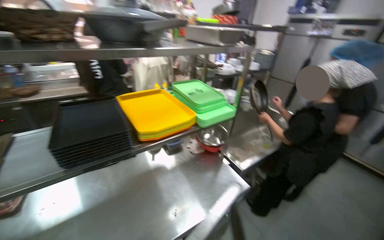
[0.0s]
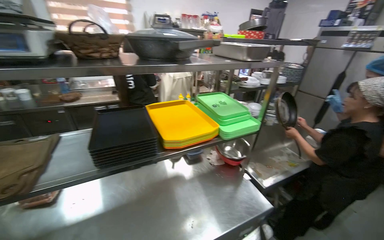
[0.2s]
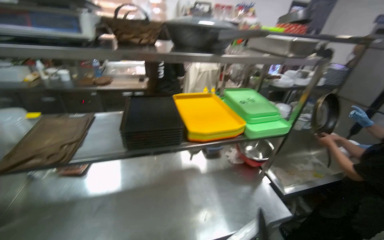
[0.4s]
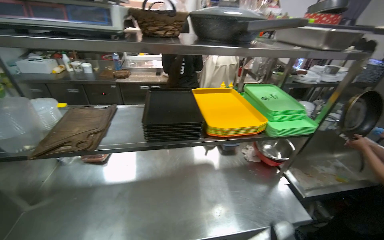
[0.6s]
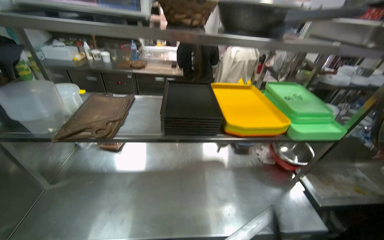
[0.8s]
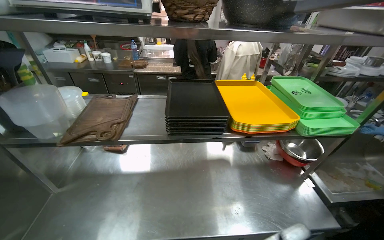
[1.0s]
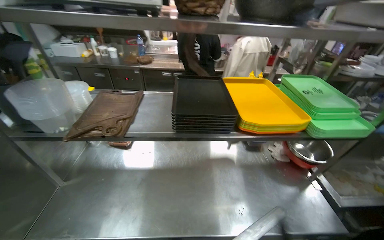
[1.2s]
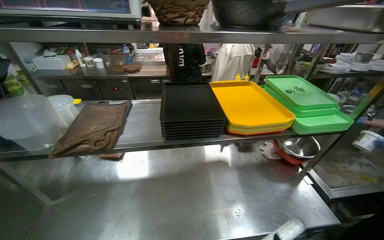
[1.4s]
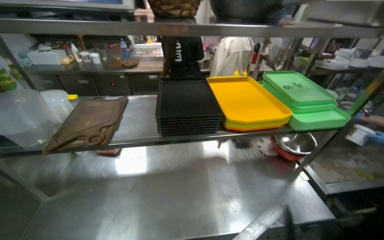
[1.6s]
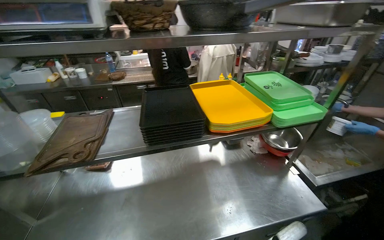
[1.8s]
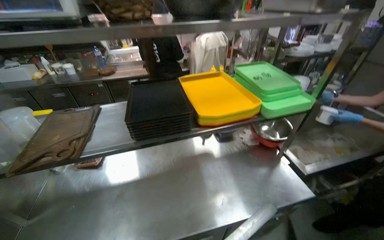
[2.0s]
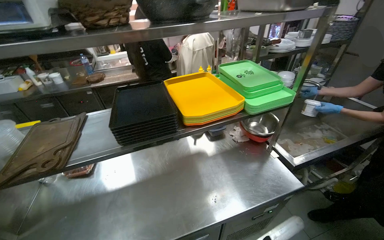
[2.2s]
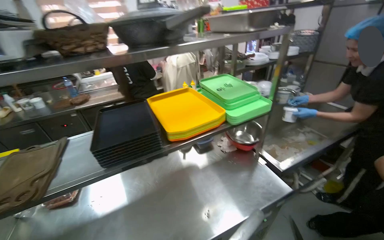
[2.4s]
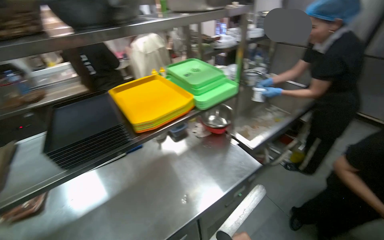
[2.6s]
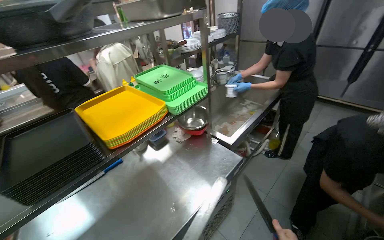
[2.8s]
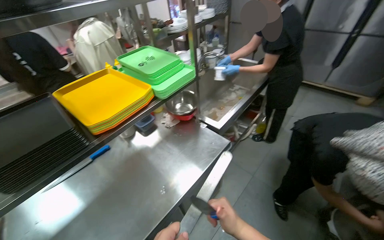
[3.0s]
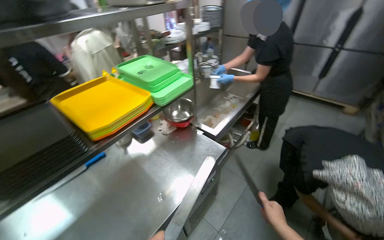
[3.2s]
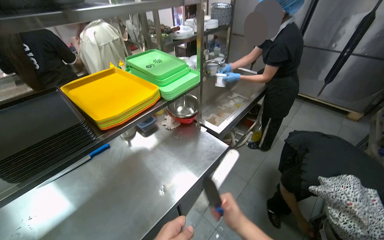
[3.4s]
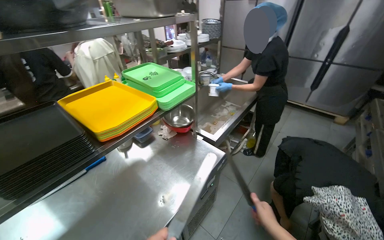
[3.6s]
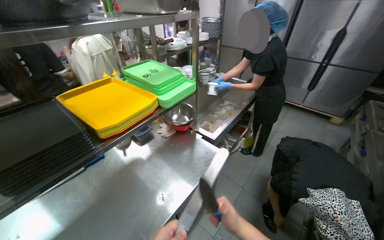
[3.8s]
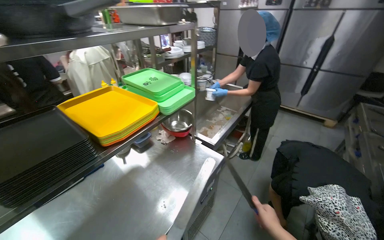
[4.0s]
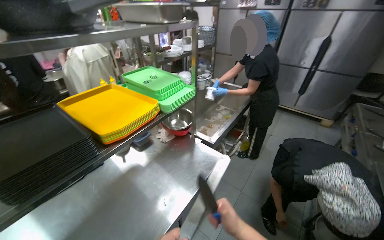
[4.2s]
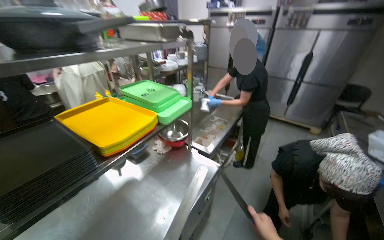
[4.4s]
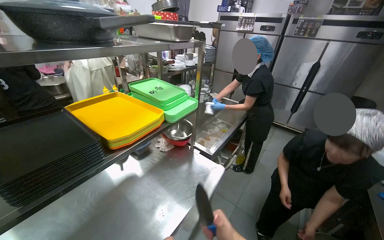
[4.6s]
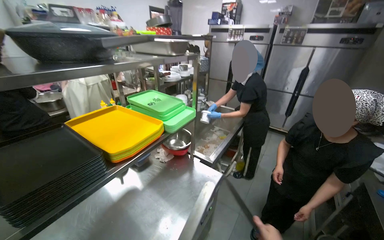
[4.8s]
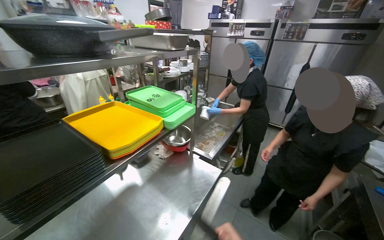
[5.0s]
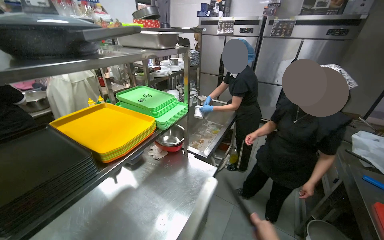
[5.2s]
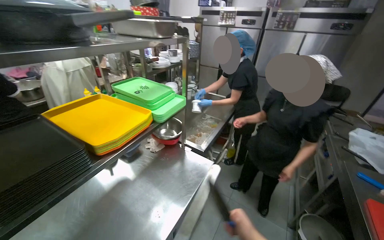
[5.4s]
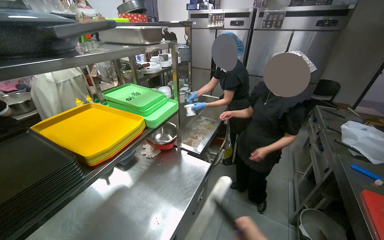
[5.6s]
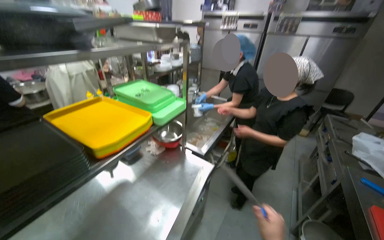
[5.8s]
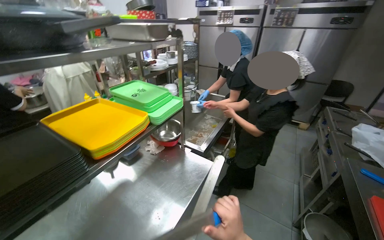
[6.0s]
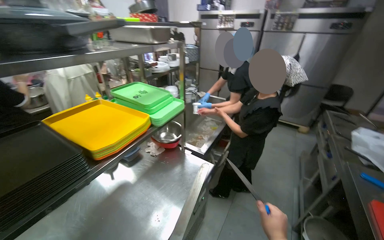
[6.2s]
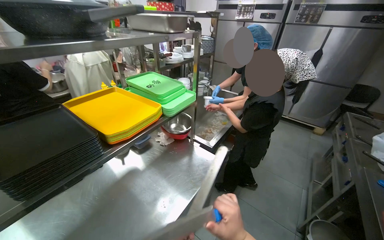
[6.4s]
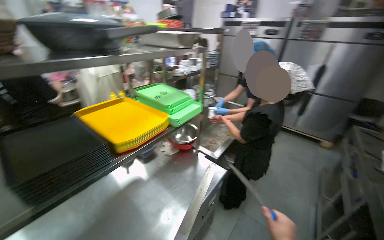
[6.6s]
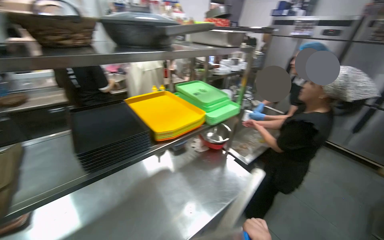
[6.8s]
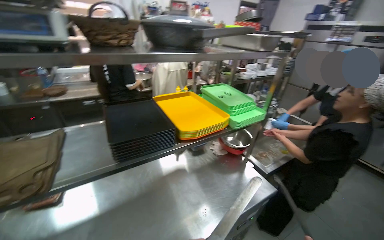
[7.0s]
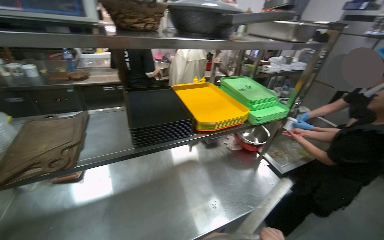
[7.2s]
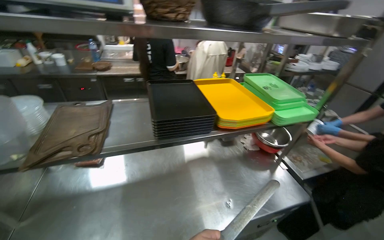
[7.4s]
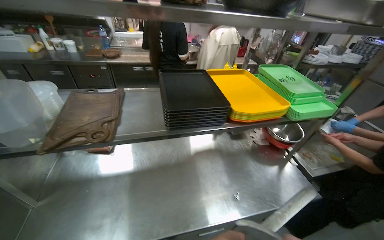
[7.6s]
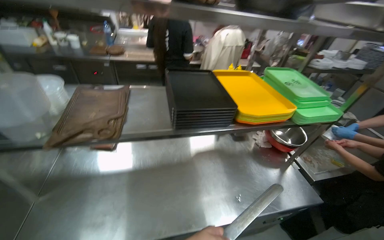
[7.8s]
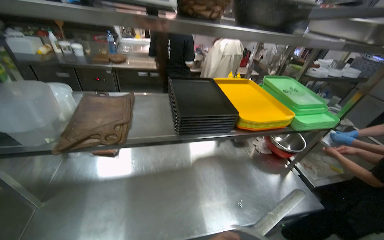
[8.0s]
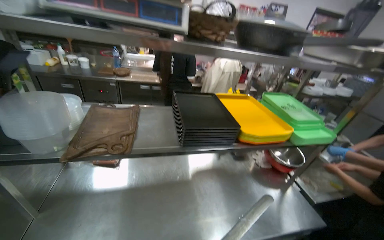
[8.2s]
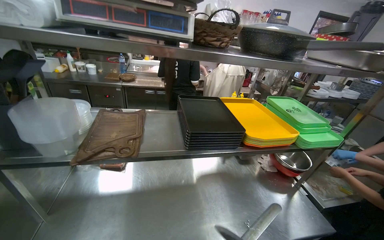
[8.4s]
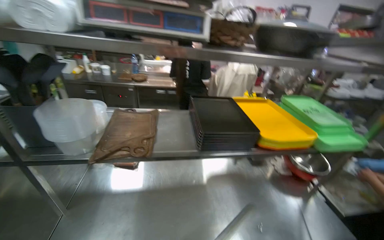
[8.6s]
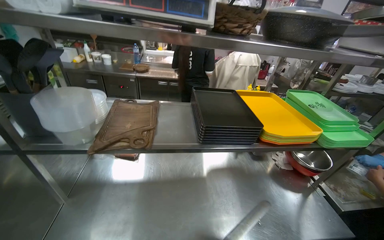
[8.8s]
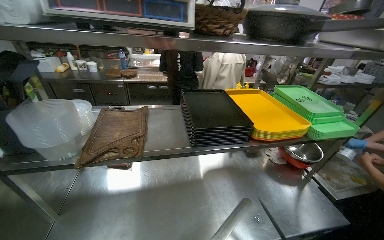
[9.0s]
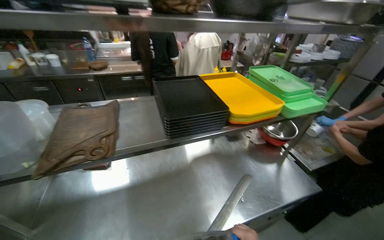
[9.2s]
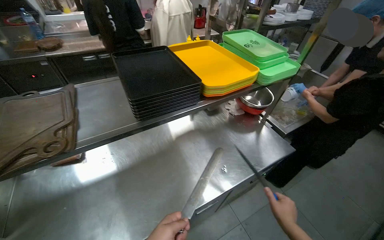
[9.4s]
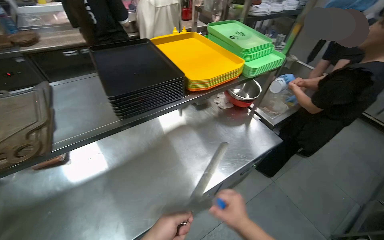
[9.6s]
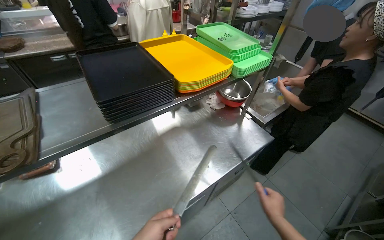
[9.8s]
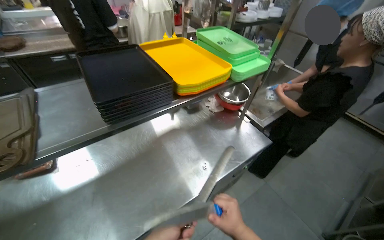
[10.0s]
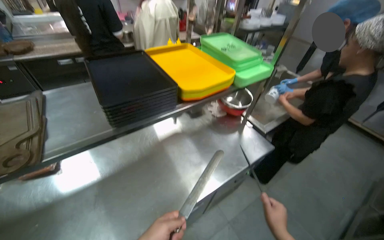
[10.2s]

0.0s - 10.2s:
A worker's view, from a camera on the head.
Job: preparing food.
The whole recording: Sharpening knife. The worker sharpens a knife using a sharpening steel.
0.0s - 1.4s: The wearer's head swings approximately 25 degrees to the left.
1.4s - 3.0s: The wearer looks roughly 40 degrees further to the right.
3.0s - 4.4s: The view tips upward by approximately 15 degrees.
5.8s - 7.2s: The head turns to the left by roughly 35 degrees.
7.2s - 8.8s: The head rotates roughly 15 degrees to the left.
8.8s - 10.2s: The wearer's head swings some 25 degrees to the right.

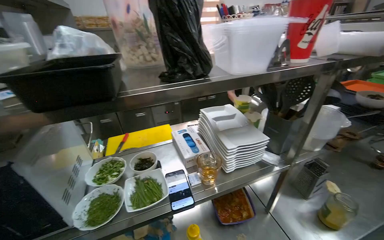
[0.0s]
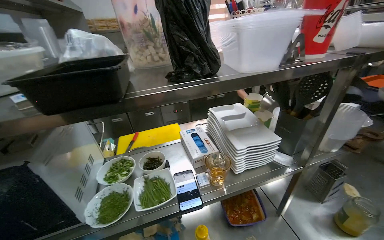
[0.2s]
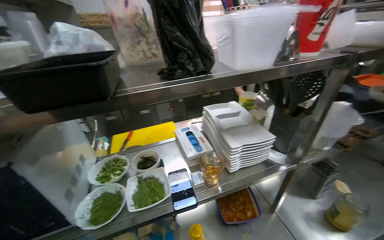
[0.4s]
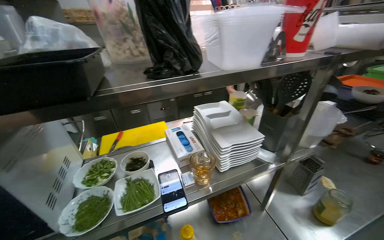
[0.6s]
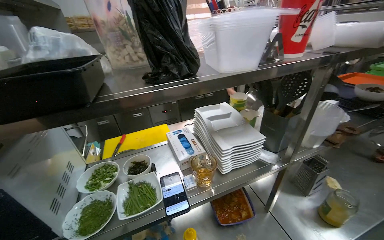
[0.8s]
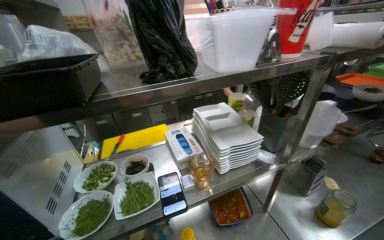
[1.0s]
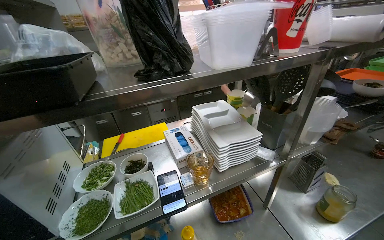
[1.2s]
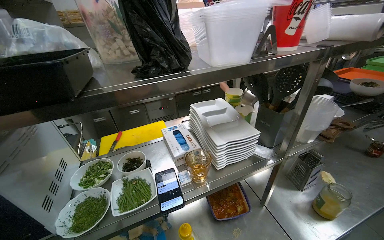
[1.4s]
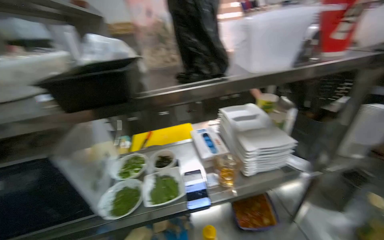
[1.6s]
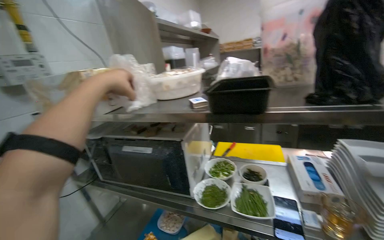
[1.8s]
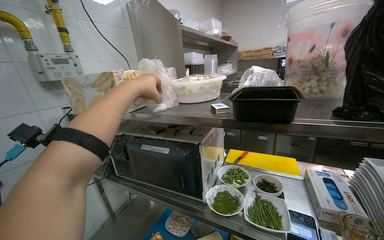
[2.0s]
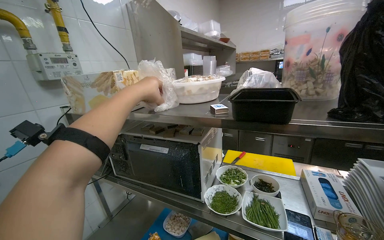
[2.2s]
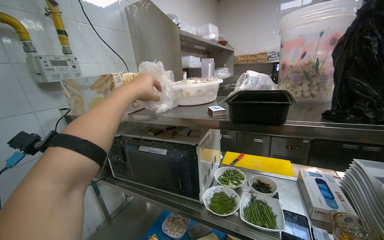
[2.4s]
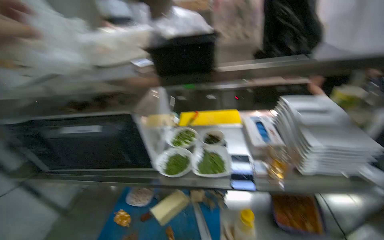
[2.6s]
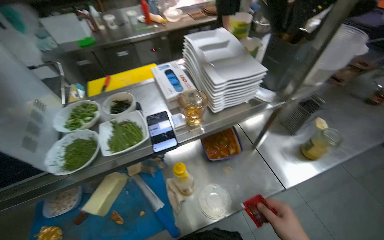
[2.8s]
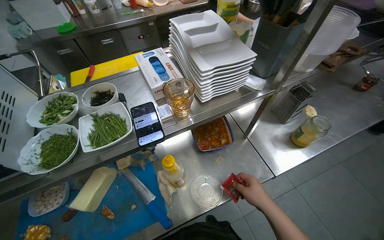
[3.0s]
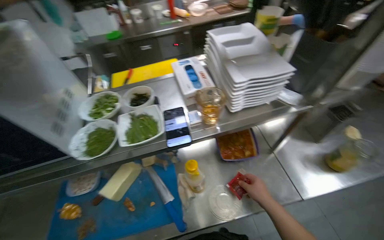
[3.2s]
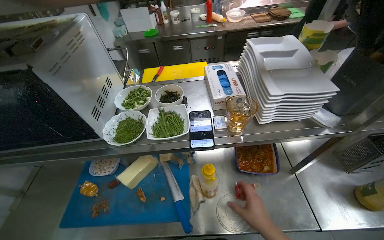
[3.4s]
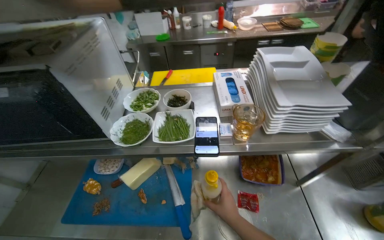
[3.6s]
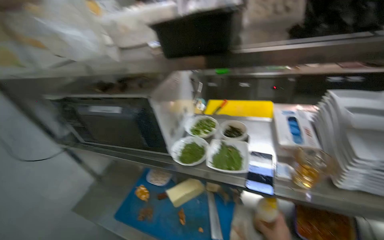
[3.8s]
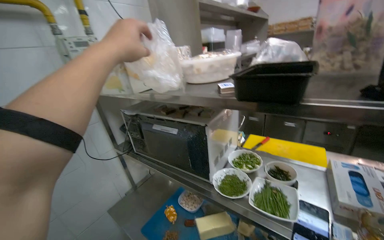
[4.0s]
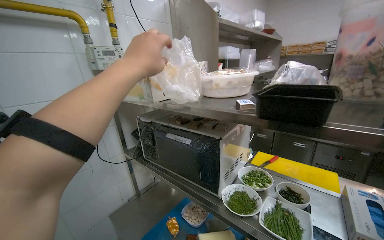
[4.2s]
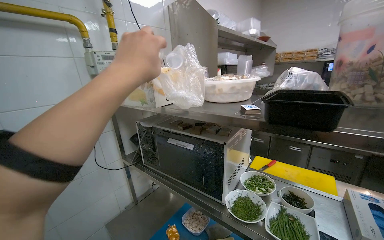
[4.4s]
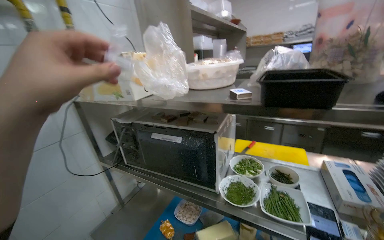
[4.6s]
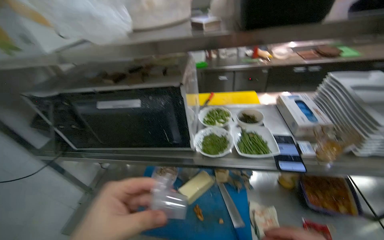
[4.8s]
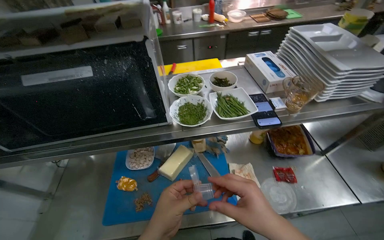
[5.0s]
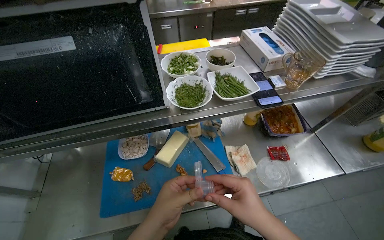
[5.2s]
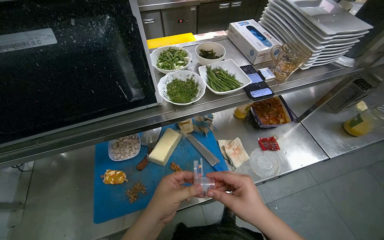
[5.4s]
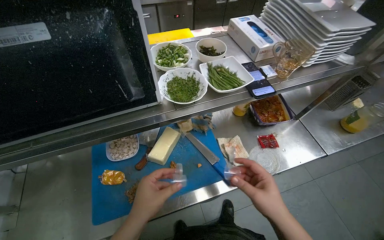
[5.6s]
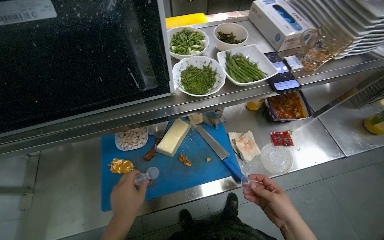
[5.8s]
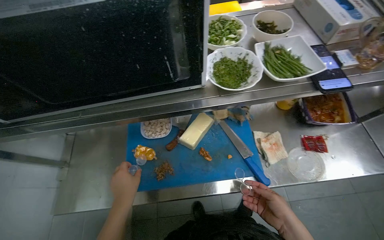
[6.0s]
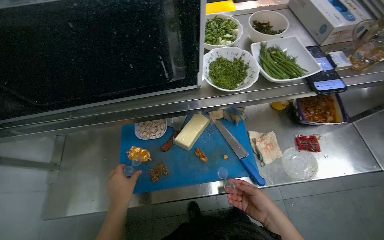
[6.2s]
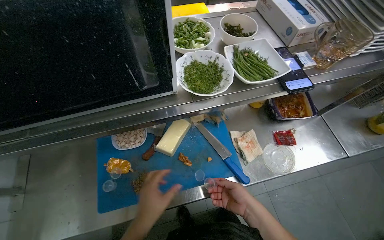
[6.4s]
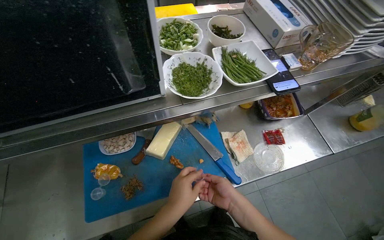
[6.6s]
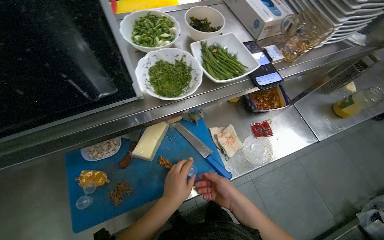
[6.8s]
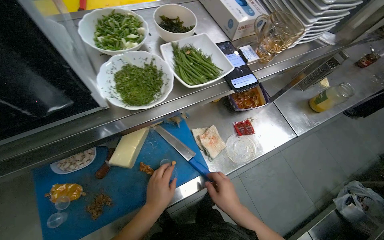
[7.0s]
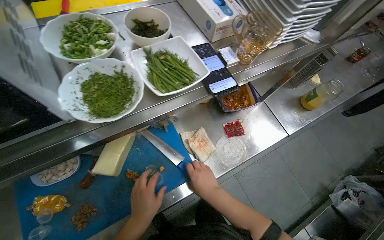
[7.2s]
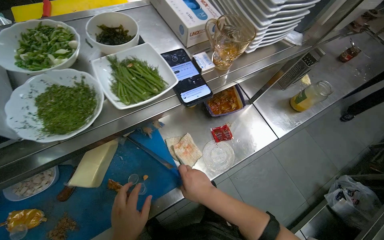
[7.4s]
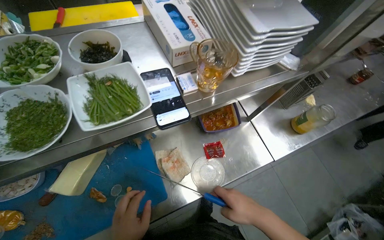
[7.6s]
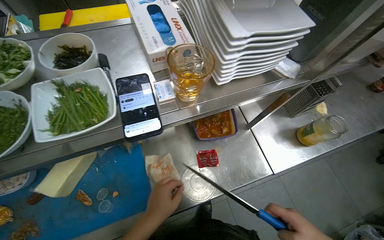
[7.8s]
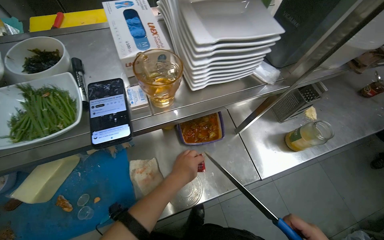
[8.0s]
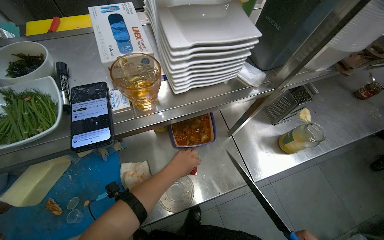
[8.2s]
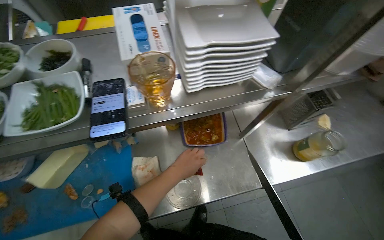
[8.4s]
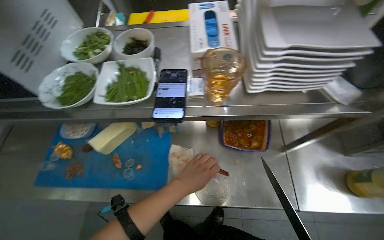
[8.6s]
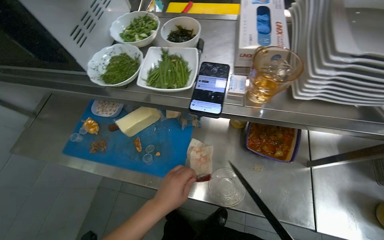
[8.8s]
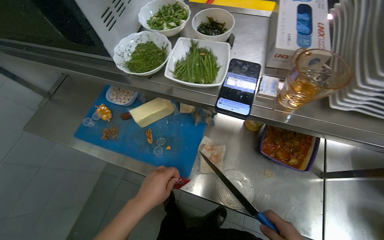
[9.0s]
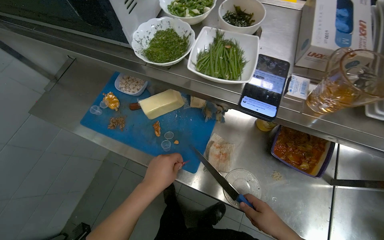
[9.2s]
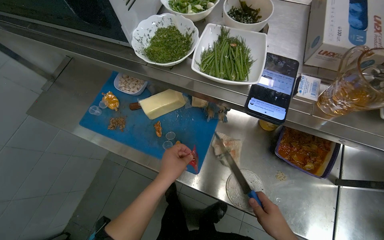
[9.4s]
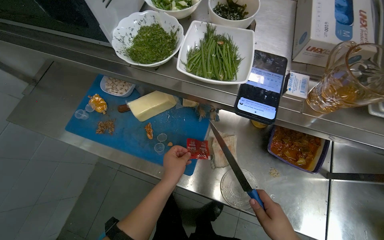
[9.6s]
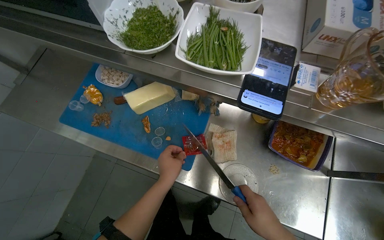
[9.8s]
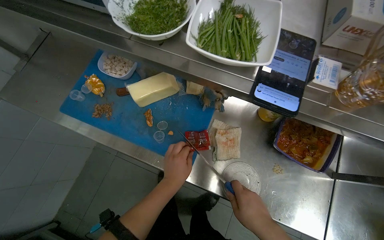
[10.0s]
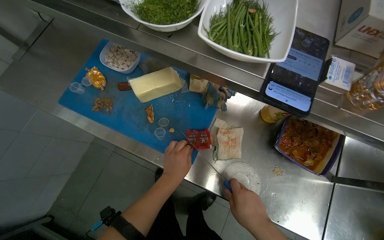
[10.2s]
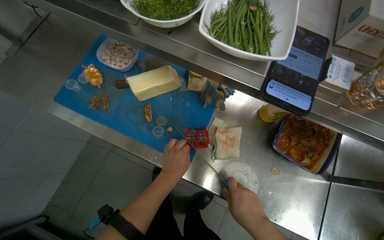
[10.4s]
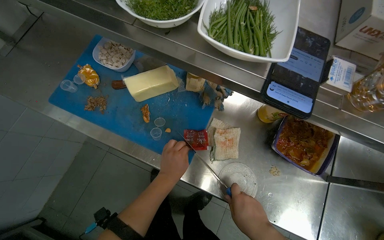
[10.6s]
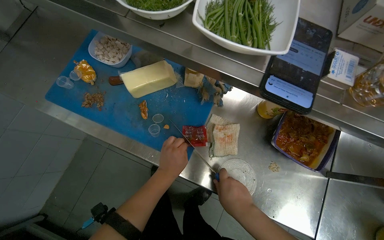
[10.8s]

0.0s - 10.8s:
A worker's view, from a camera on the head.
Job: preparing food.
The whole recording: Filling condiment cups. The worker takes out small plastic cups and fills them with condiments from red packets.
1.6s - 3.0s: The view tilts roughly 25 degrees downward.
3.0s - 4.6s: The head turns to the left by approximately 50 degrees. The view tips upward by approximately 20 degrees.
4.6s - 6.2s: The wearer's head swings roughly 40 degrees to the right. The view tips downward by roughly 40 degrees.
7.8s - 9.2s: The head rotates about 40 degrees to the left.
9.2s - 10.8s: The left hand shifts about 15 cm farther from the camera.
